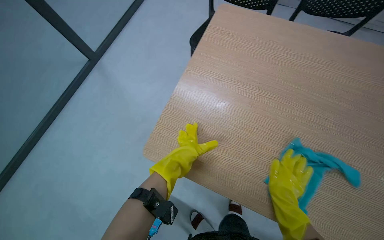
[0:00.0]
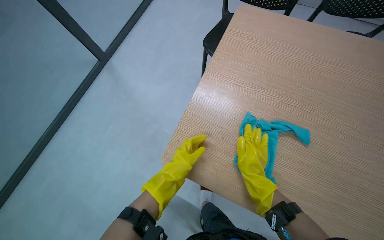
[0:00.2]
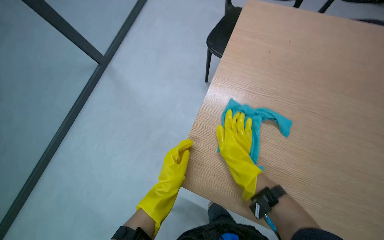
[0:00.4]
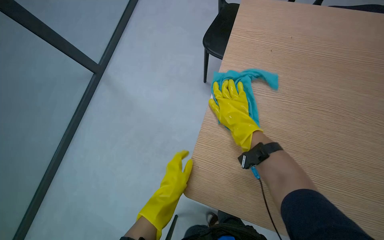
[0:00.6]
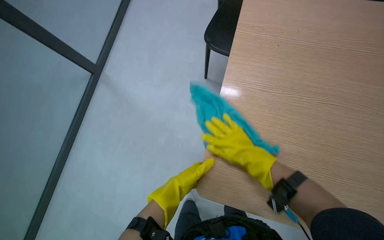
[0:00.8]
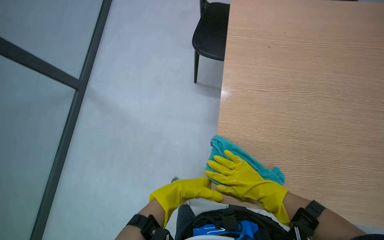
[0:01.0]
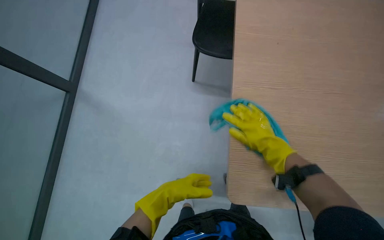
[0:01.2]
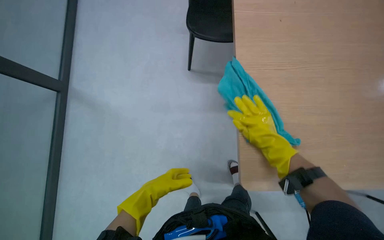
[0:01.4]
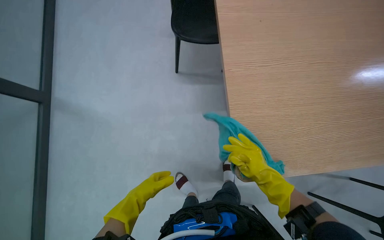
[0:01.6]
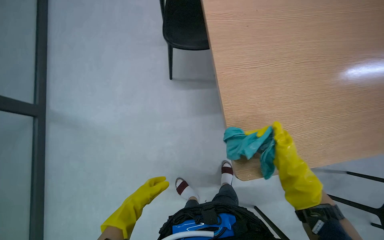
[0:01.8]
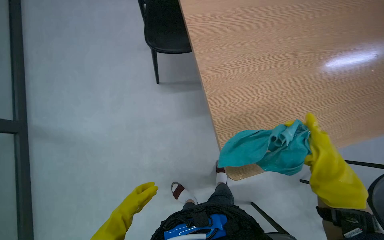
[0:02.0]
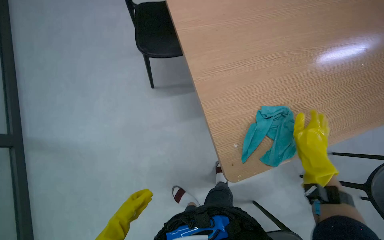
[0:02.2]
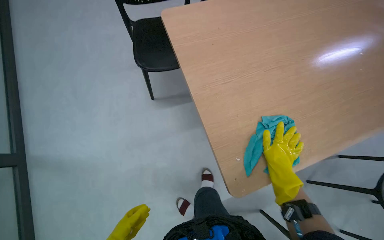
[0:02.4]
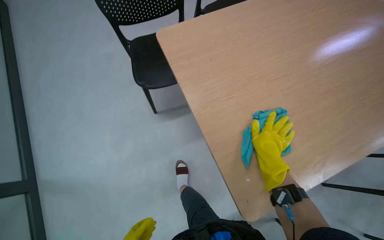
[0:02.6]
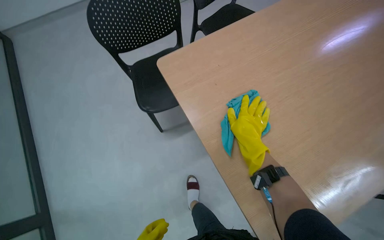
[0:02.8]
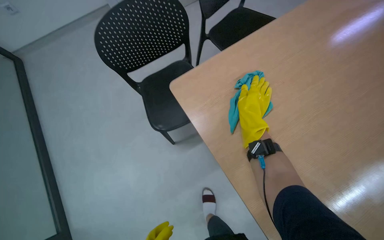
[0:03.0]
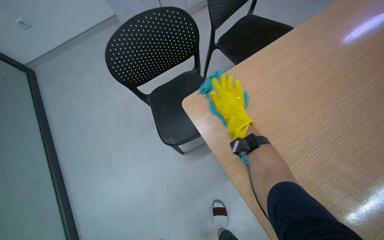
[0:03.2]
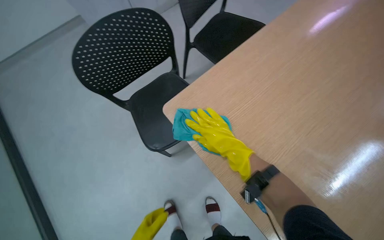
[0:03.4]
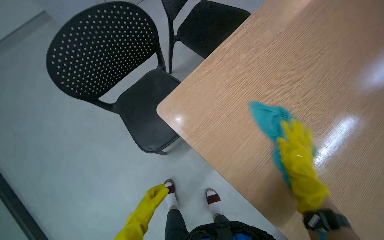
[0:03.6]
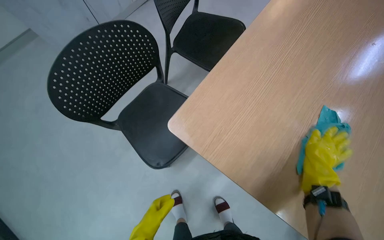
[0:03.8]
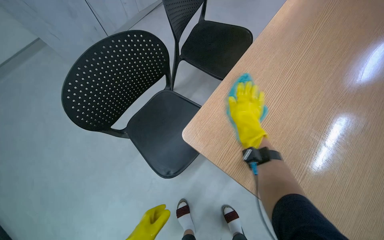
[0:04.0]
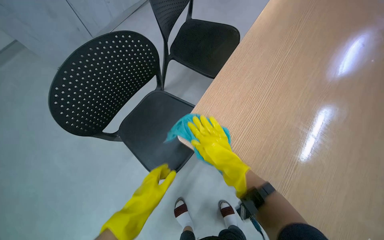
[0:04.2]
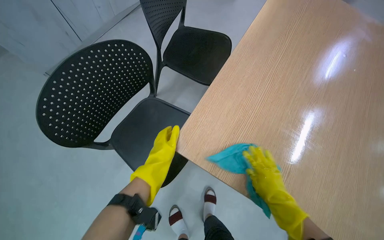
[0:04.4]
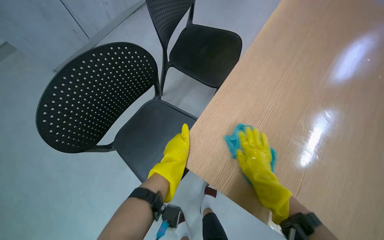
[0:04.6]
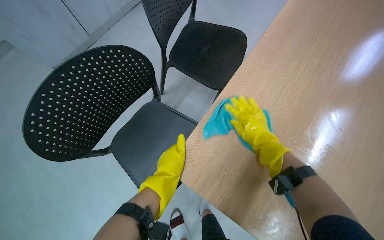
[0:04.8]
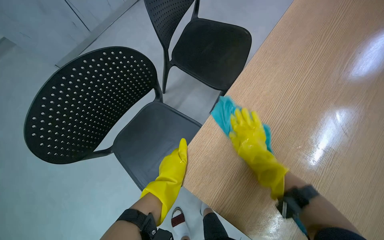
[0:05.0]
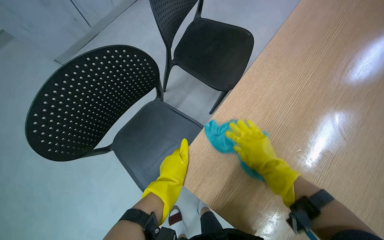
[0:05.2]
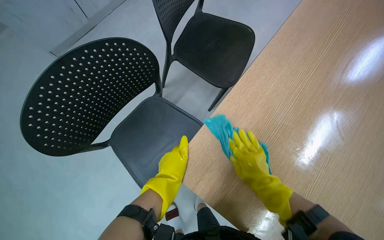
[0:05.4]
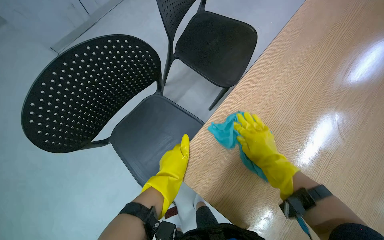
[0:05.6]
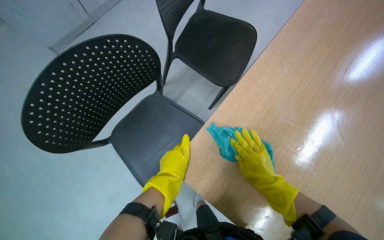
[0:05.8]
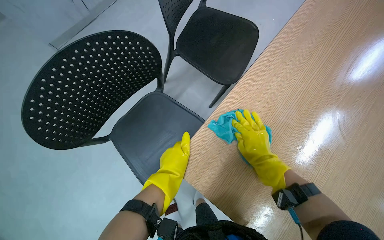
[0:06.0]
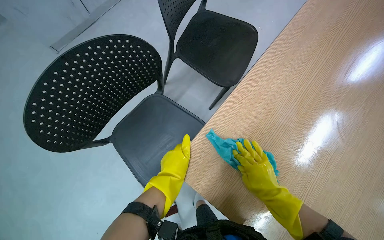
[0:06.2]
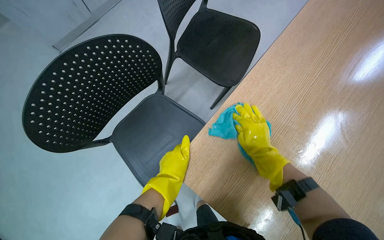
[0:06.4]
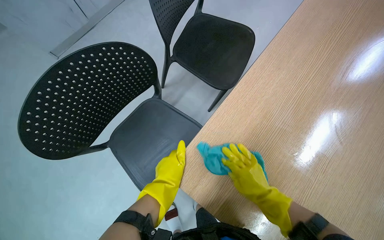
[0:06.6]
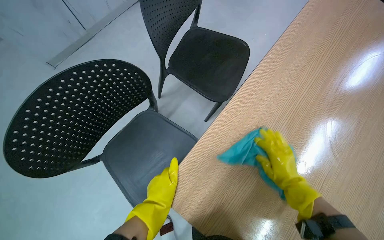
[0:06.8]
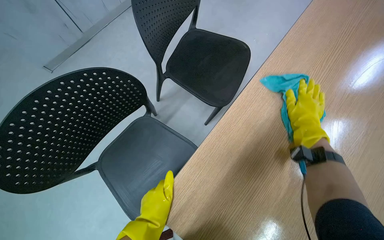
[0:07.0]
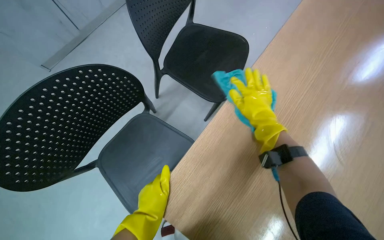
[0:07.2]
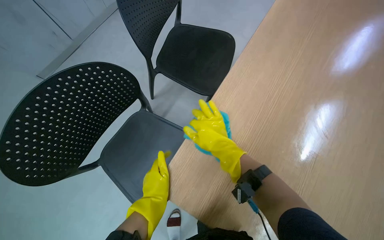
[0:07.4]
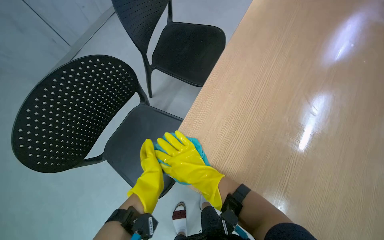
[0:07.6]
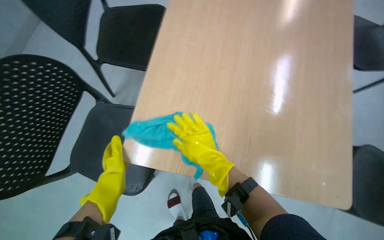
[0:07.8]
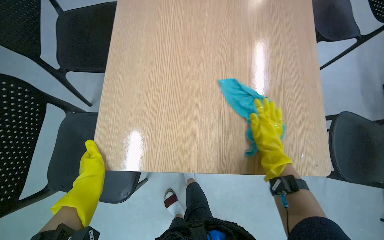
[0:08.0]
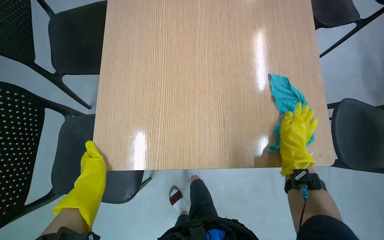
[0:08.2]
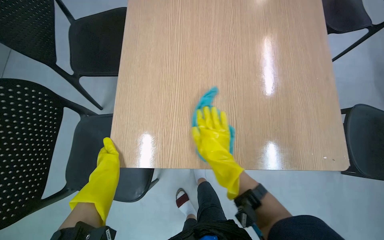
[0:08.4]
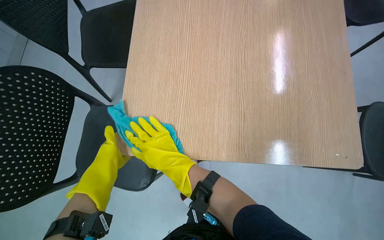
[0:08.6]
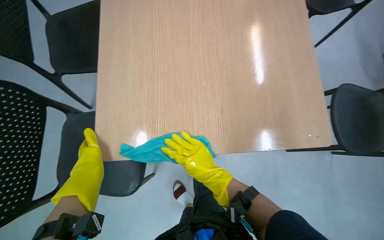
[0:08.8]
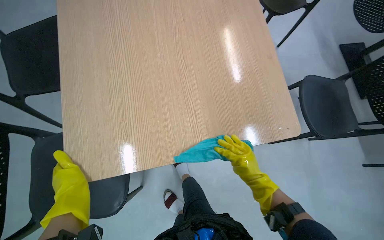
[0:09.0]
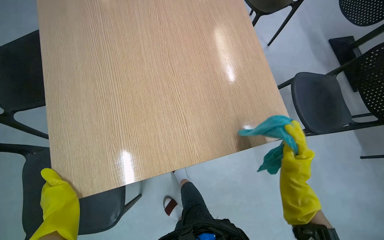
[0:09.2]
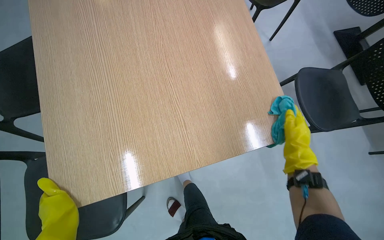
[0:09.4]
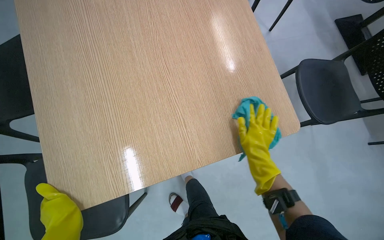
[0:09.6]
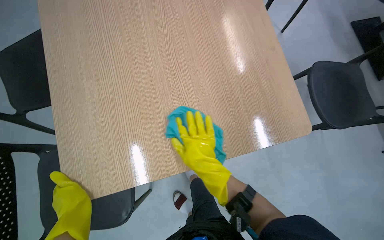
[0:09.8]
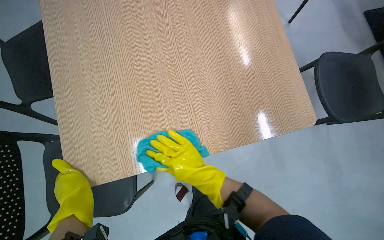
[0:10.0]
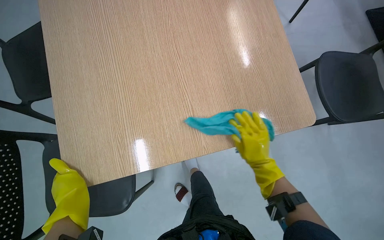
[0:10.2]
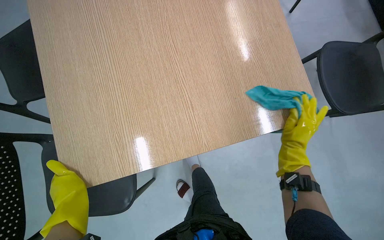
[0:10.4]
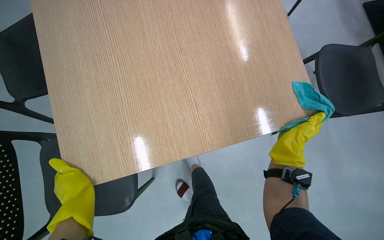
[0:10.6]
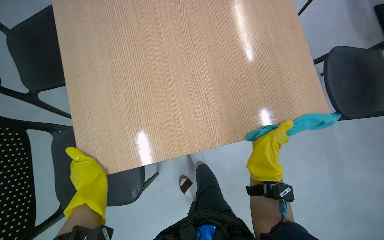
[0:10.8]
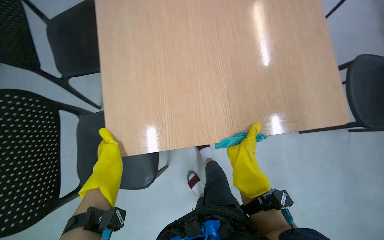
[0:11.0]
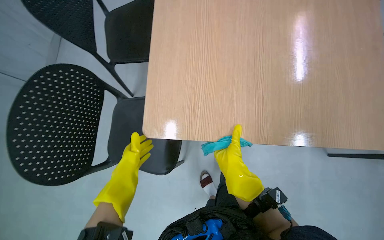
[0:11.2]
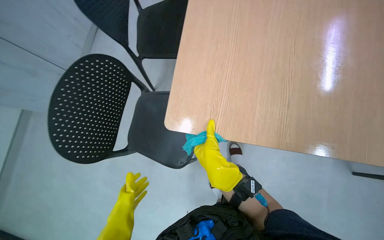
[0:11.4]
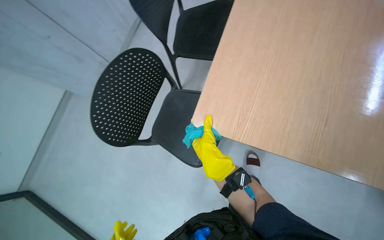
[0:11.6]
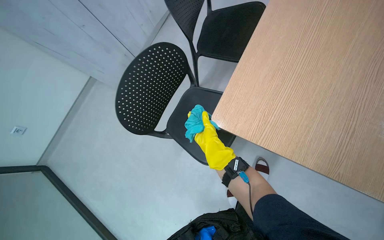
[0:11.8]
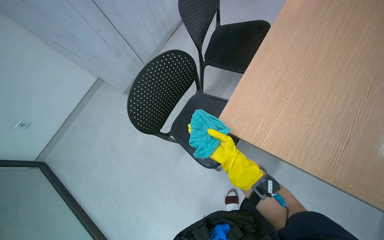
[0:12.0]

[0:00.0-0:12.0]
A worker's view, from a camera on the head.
Job: wiping surfaces.
The whole recording: Wiping wooden table. The worker sprays cleaning solution and wipes a wooden table with a blue cloth.
0:00.0 to 0:01.6: The left hand travels to the left and down the picture by some 30 cm. Meanwhile the right hand swings up and down the picture, roughly 25 cm each way, with 3 reversals.
0:01.6 to 0:03.0: The camera pitches upward, by approximately 15 degrees. The scene turns approximately 25 degrees counterclockwise in the picture. The right hand shifts some 25 cm up the picture, and reaches about 15 cm to the right, then returns.
0:03.0 to 0:04.4: The head turns to the right by roughly 30 degrees. The right hand moves left and right over about 25 cm, changing direction 2 times.
0:04.4 to 0:06.0: The right hand shifts some 20 cm up the picture.
0:06.0 to 0:07.6: The right hand goes about 15 cm to the left.
0:07.6 to 0:09.0: The head rotates some 35 degrees to the right. The left hand heads nearer to the camera, covering some 10 cm; the right hand moves left and right over approximately 40 cm, changing direction 2 times.
0:09.0 to 0:10.4: The right hand goes left and right, roughly 30 cm each way, reversing 2 times.
0:10.4 to 0:12.0: The wearer looks roughly 55 degrees further to the left.

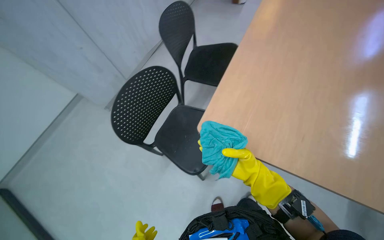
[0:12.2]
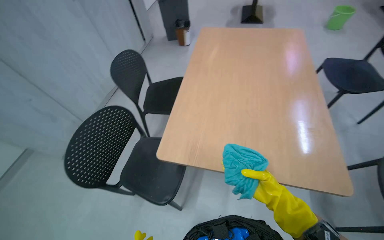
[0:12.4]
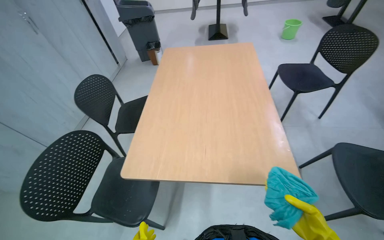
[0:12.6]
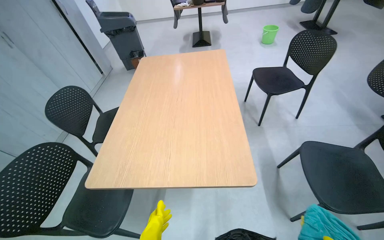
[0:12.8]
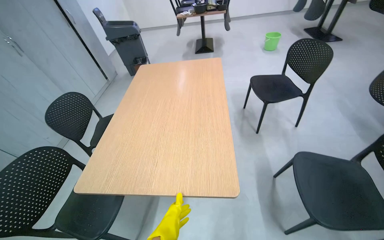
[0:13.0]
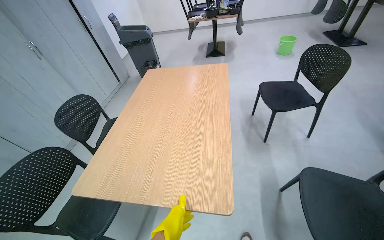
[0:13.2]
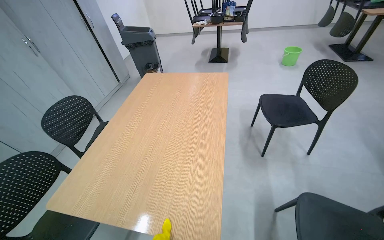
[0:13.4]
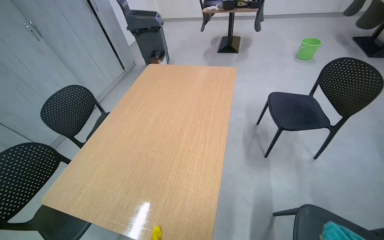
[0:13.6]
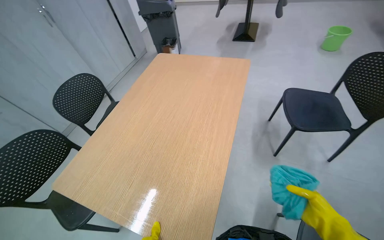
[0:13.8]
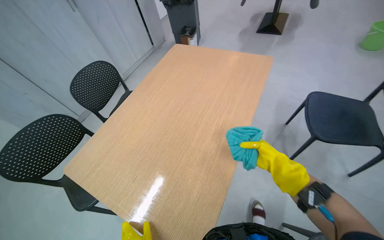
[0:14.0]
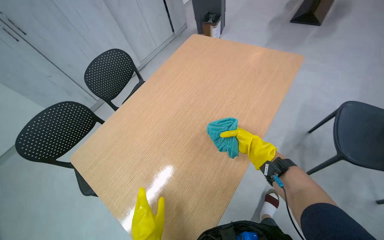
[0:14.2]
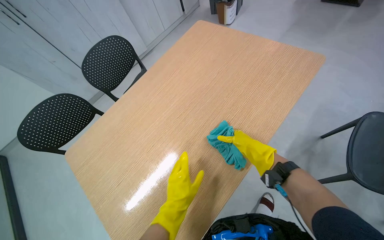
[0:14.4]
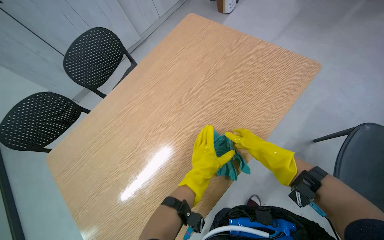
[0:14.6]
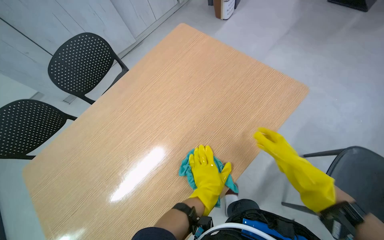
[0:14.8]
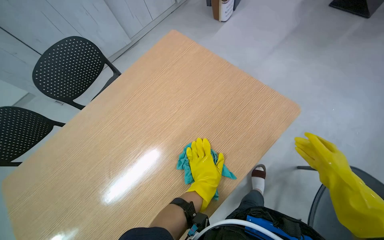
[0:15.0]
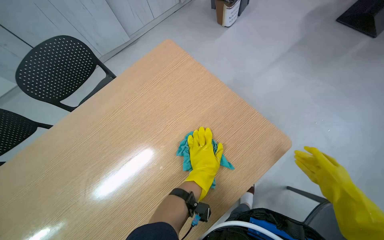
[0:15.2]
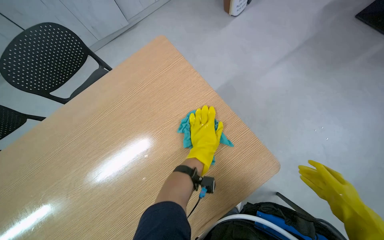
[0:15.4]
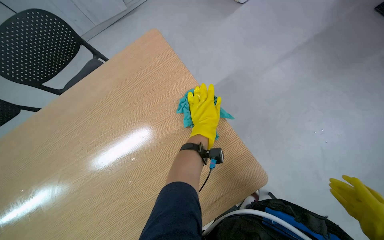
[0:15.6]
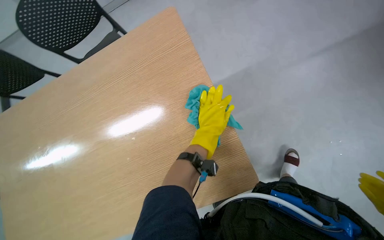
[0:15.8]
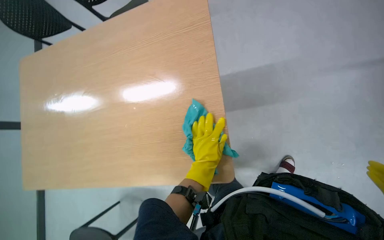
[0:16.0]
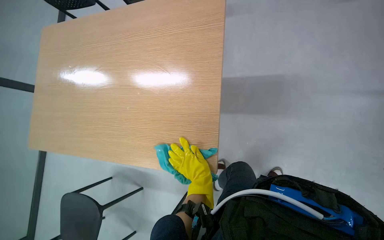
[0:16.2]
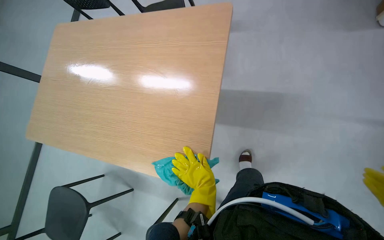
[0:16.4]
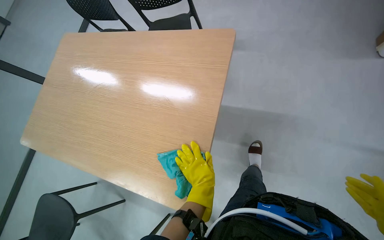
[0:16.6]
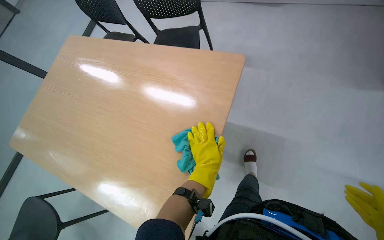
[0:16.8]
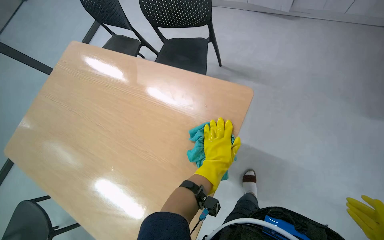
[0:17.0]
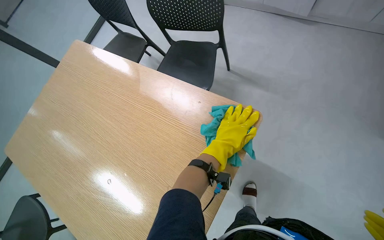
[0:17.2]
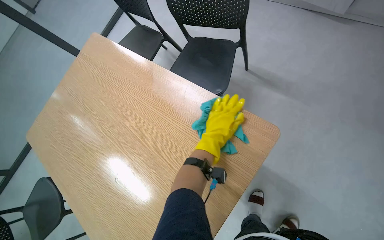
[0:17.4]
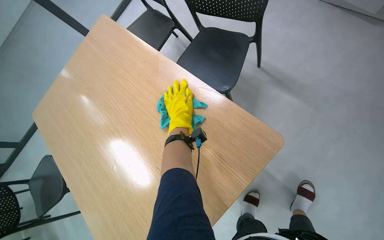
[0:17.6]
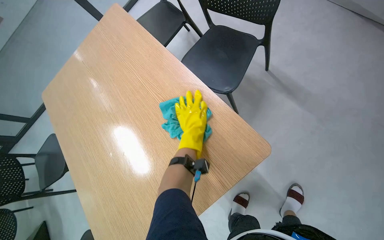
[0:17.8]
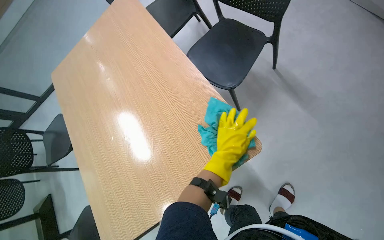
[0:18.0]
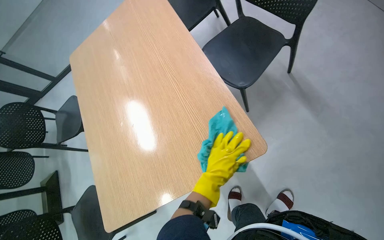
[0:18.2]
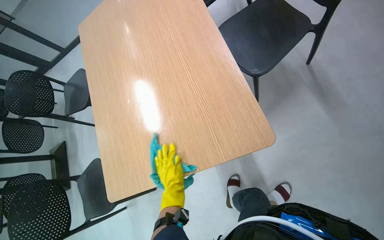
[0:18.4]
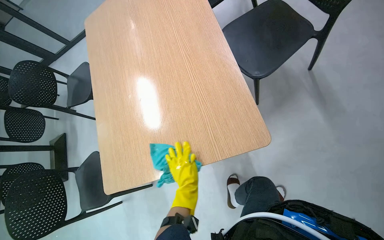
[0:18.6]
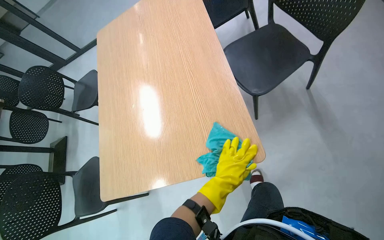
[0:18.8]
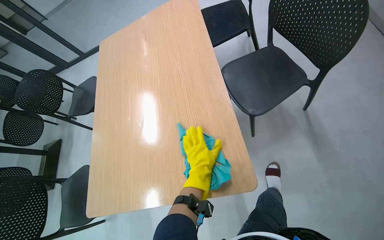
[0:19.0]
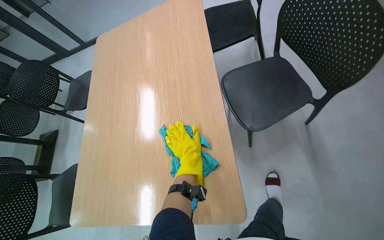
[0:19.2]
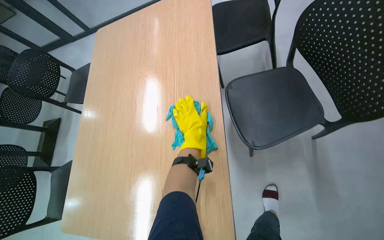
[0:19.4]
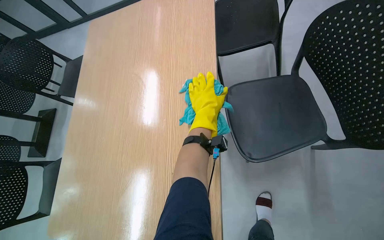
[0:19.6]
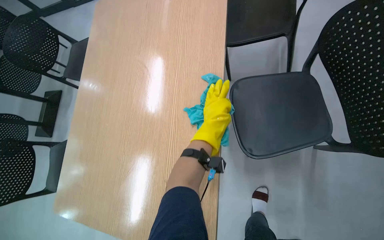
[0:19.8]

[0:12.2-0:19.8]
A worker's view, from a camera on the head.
Job: wiping surfaces.
The whole recording: Wiping wooden table. The worker sprays cleaning solution and wipes a wooden table with a blue cloth.
0:12.2 to 0:13.8: The camera travels roughly 60 cm.
0:13.8 to 0:15.2: The camera is carried about 80 cm. The head turns to the left by roughly 30 degrees. The view tips downward by about 20 degrees.
0:15.2 to 0:16.8: The left hand goes up the picture and returns, about 20 cm each way.
0:16.8 to 0:18.2: The wearer's head swings about 35 degrees to the left.
0:18.2 to 0:19.8: The camera pitches downward, by about 10 degrees. Everything in view rotates approximately 30 degrees clockwise. The left hand heads up the picture, covering about 40 cm.
